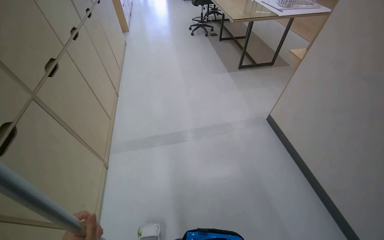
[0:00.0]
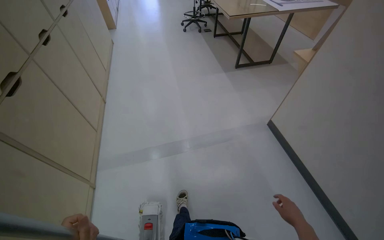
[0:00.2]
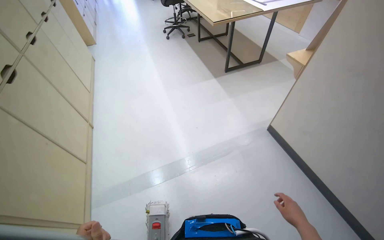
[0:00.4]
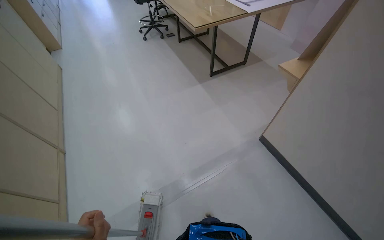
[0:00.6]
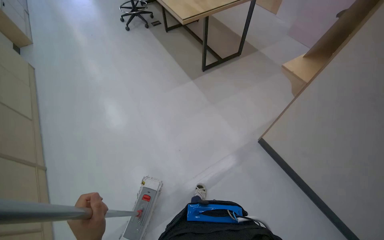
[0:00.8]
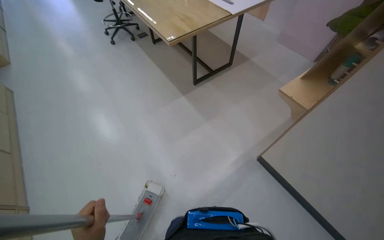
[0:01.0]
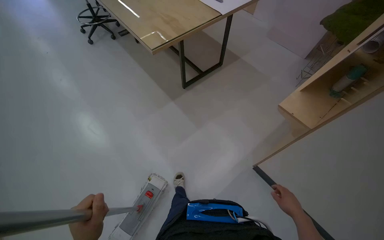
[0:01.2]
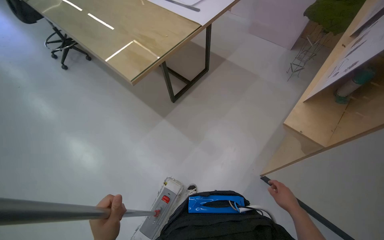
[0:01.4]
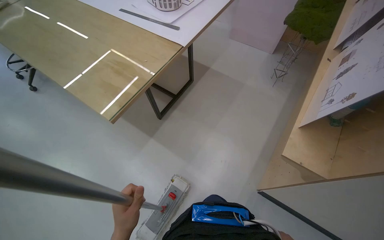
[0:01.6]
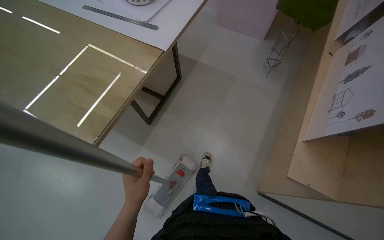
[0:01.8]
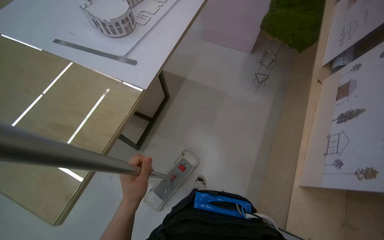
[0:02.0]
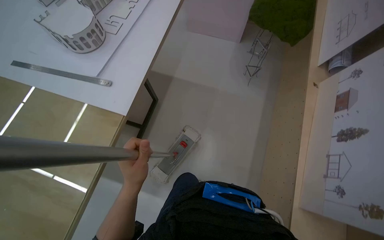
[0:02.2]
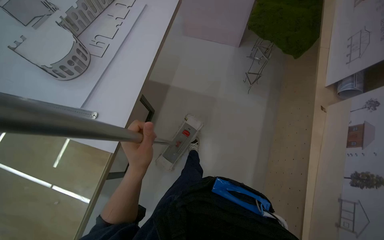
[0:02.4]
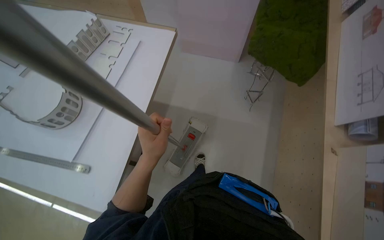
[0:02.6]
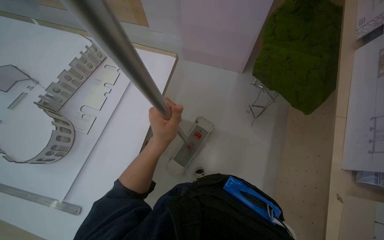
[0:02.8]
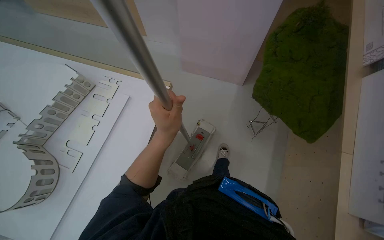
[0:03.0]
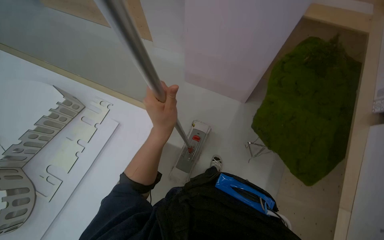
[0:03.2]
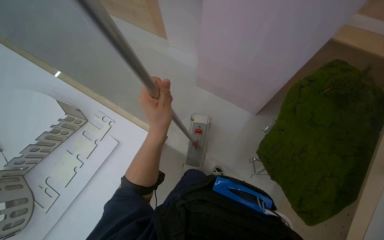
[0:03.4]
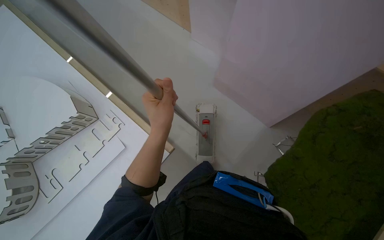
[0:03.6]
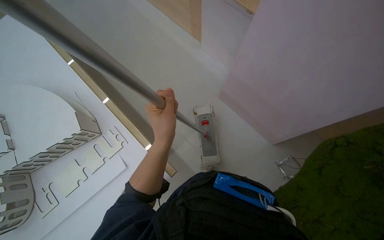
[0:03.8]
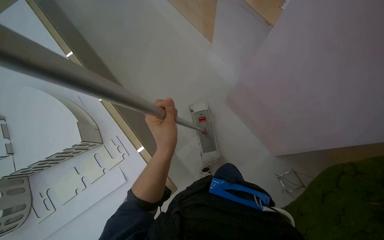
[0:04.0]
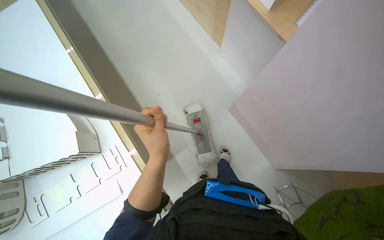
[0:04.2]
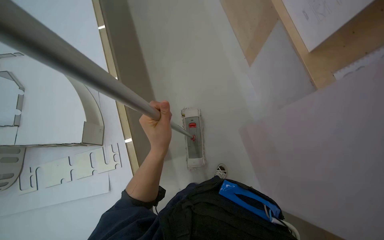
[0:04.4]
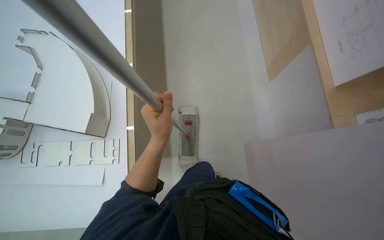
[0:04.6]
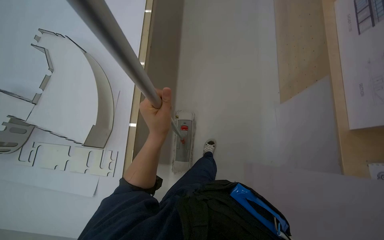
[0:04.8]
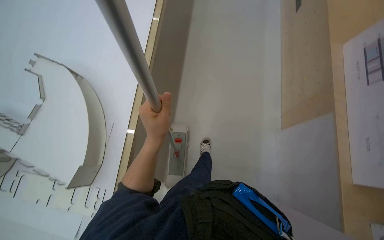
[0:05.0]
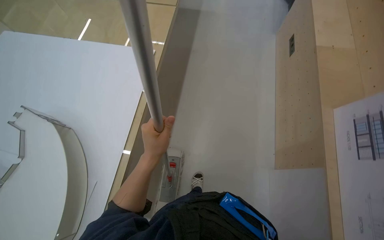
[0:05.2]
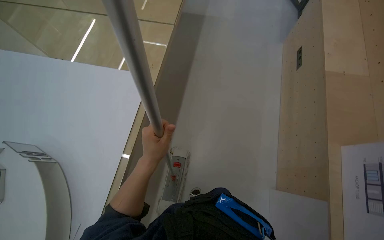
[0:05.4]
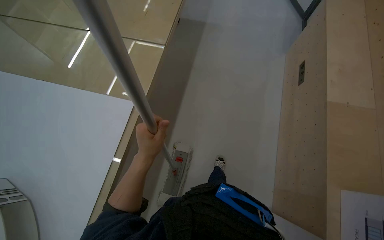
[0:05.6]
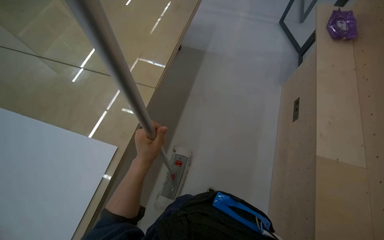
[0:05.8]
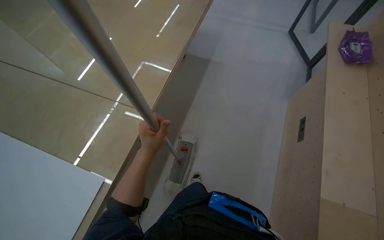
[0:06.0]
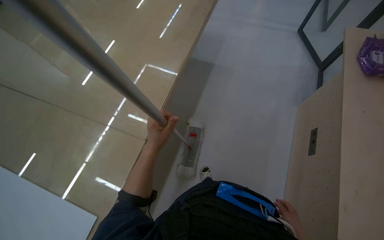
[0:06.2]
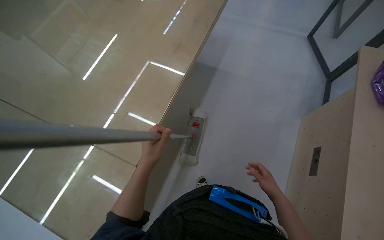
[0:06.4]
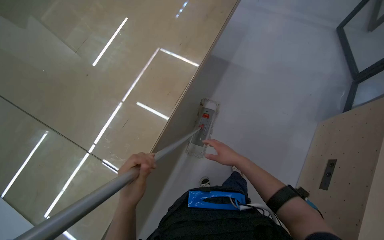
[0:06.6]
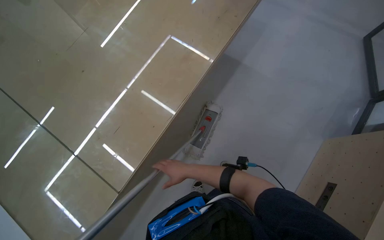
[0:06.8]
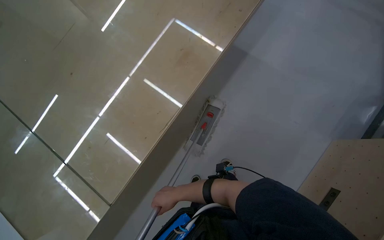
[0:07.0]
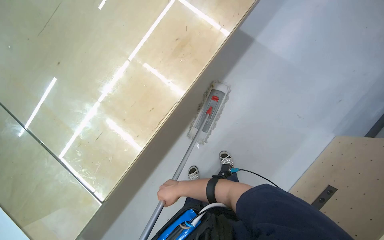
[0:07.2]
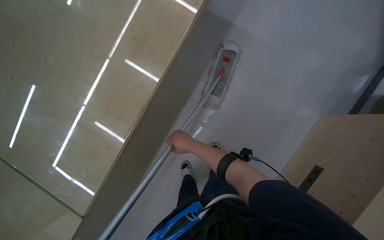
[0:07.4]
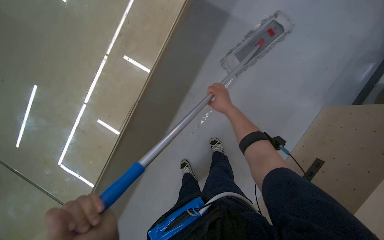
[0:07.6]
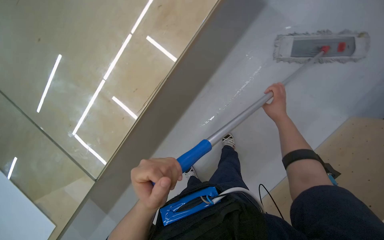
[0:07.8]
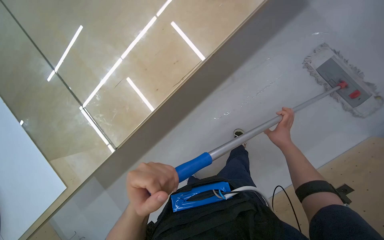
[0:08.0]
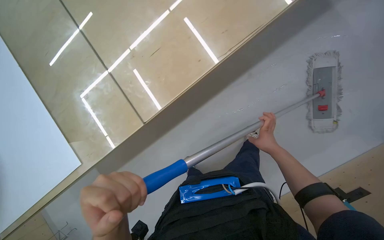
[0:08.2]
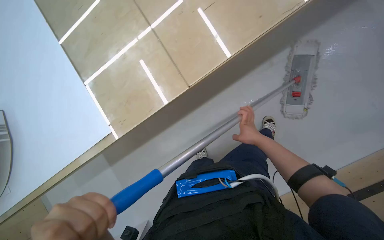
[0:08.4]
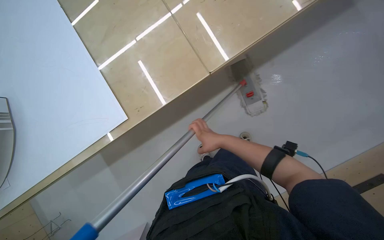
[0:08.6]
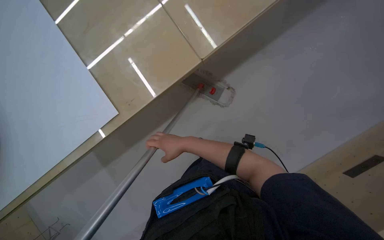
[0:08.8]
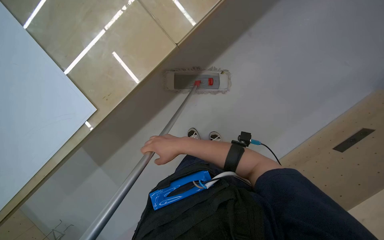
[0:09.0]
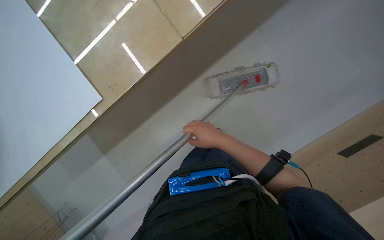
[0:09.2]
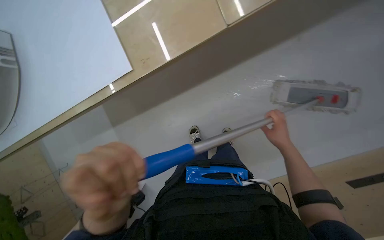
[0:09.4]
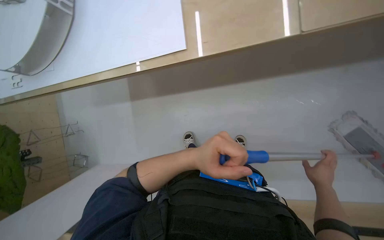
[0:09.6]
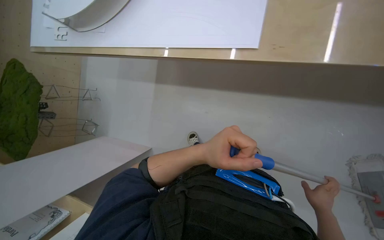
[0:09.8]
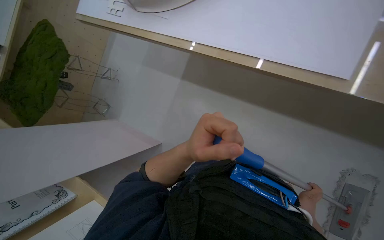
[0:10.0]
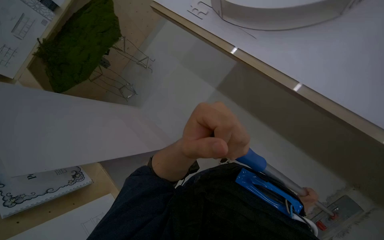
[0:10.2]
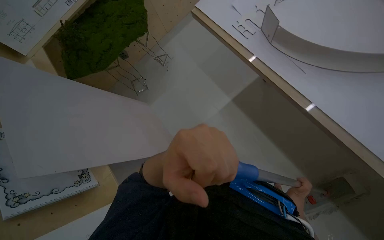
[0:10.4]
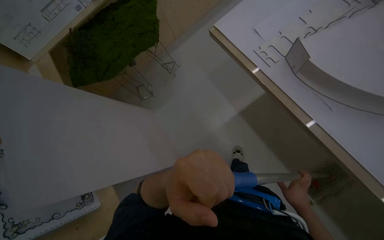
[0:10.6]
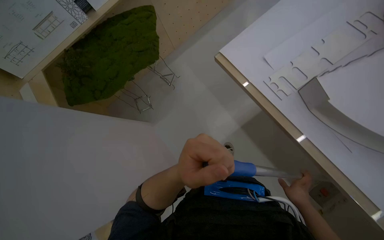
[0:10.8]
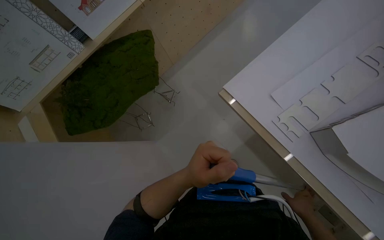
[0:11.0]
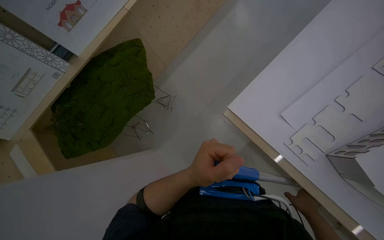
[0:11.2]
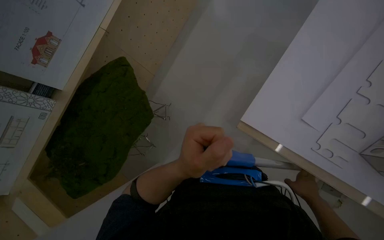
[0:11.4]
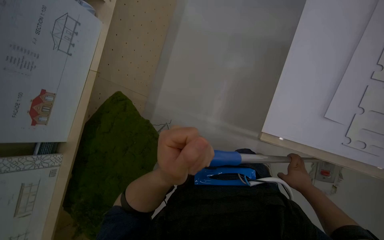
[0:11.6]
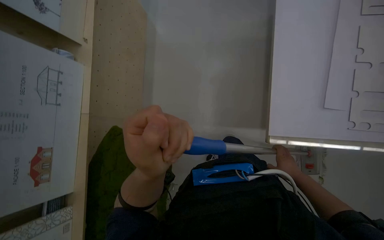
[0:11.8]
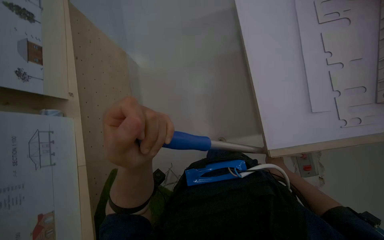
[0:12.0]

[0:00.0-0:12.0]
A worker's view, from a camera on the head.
Job: mopping floor.
The whole recording: Mopping office floor. The worker mops the office floor, moving chairs and opening a glass door to clean the entire area.
0:00.0 to 0:01.6: The head travels about 1 m. The wearer looks approximately 45 degrees further to the right.
0:01.6 to 0:03.0: The camera travels roughly 80 cm.
0:07.6 to 0:09.0: The camera is carried about 50 cm. The camera sweeps to the right, by some 40 degrees.
0:09.0 to 0:10.4: The head travels about 40 cm. Everything in view rotates some 50 degrees clockwise.
0:10.4 to 0:12.0: The head travels approximately 90 cm. The head rotates roughly 60 degrees to the right.

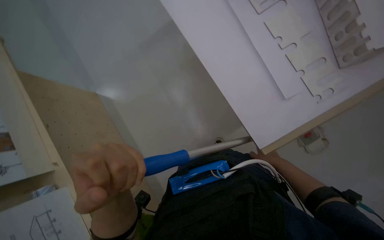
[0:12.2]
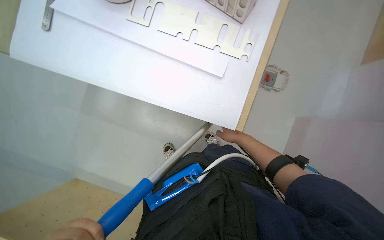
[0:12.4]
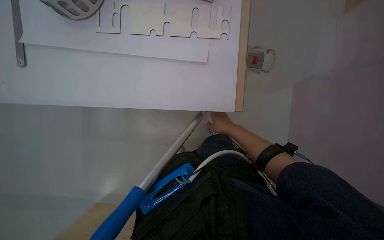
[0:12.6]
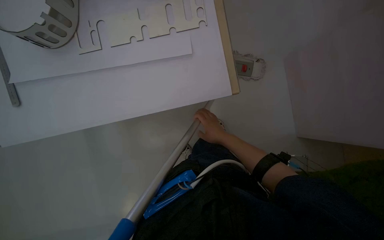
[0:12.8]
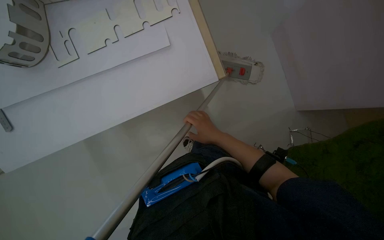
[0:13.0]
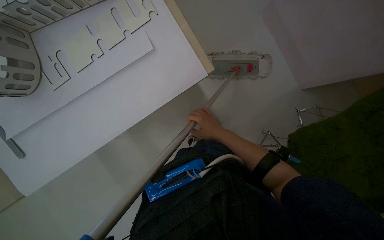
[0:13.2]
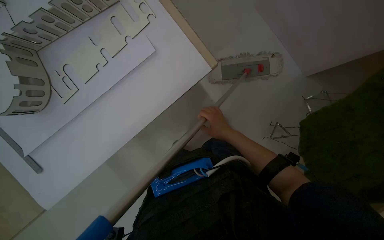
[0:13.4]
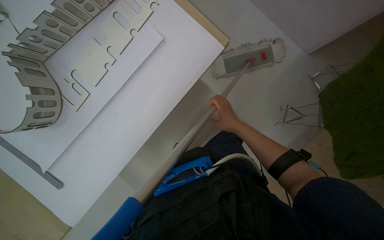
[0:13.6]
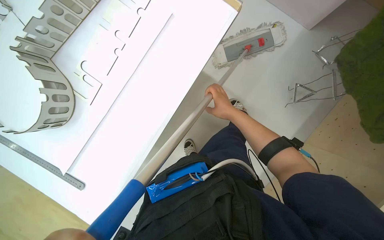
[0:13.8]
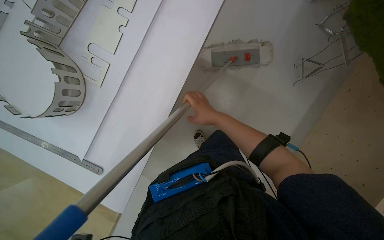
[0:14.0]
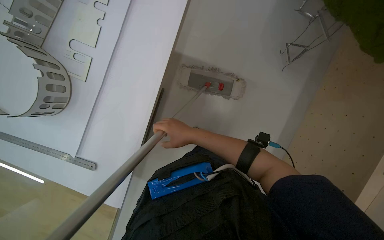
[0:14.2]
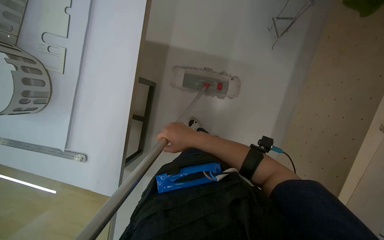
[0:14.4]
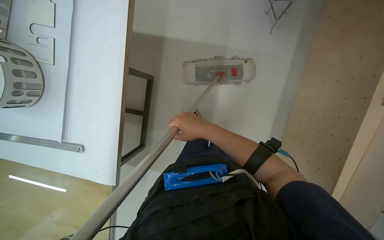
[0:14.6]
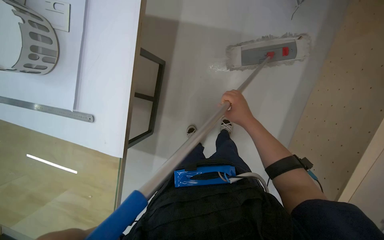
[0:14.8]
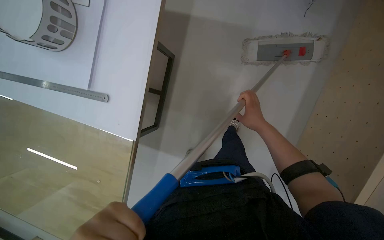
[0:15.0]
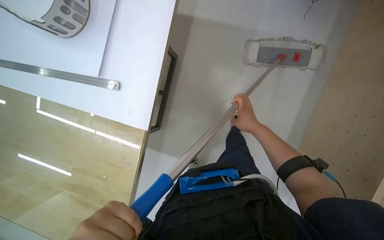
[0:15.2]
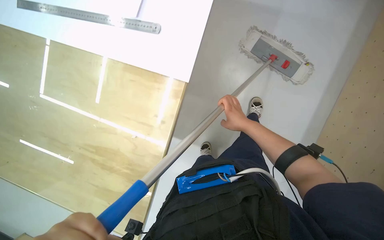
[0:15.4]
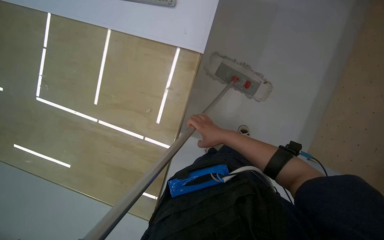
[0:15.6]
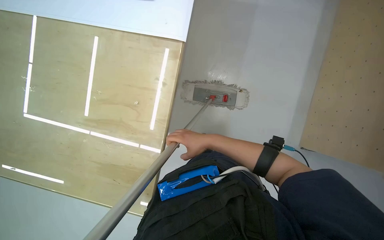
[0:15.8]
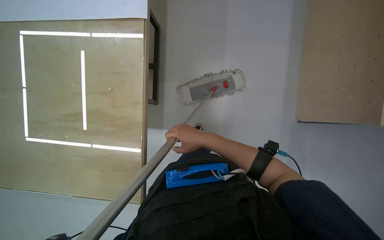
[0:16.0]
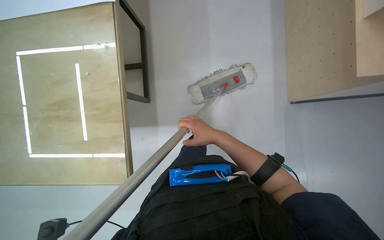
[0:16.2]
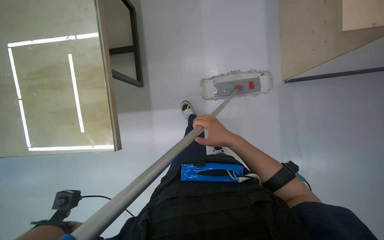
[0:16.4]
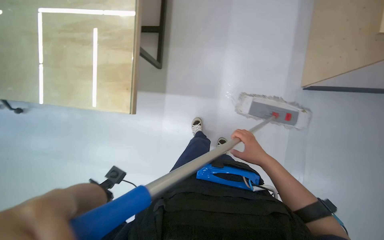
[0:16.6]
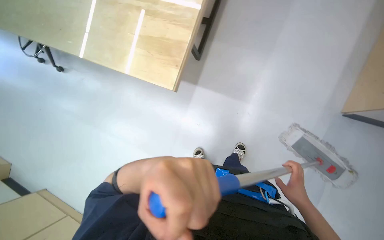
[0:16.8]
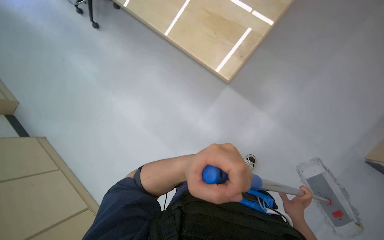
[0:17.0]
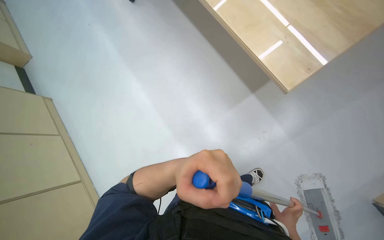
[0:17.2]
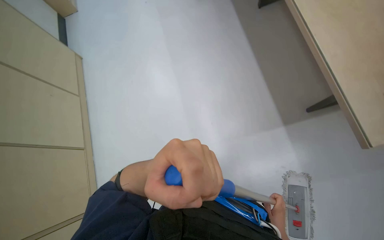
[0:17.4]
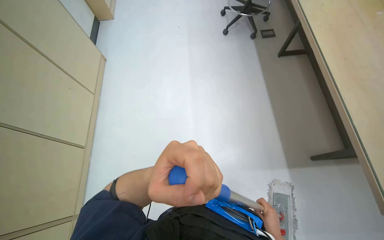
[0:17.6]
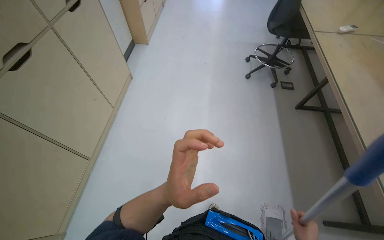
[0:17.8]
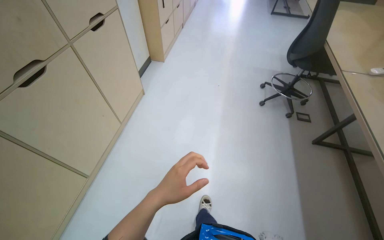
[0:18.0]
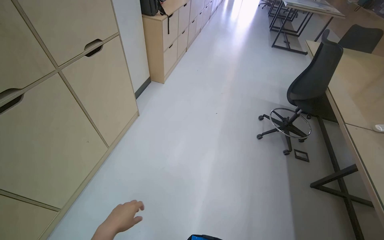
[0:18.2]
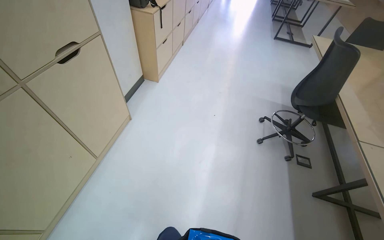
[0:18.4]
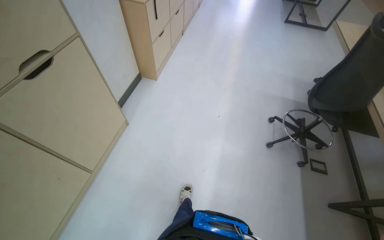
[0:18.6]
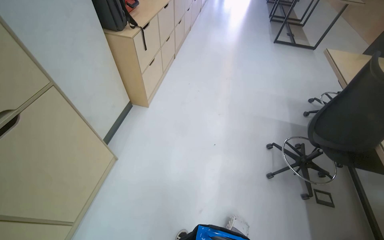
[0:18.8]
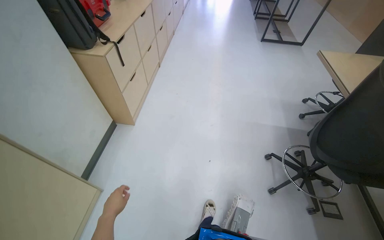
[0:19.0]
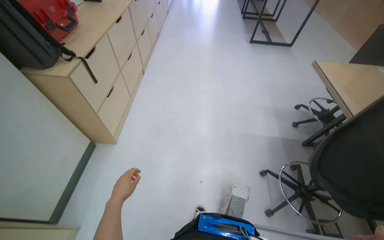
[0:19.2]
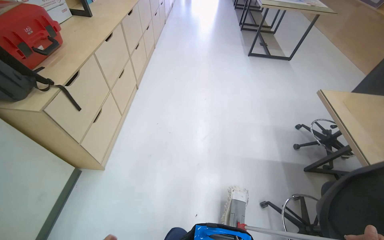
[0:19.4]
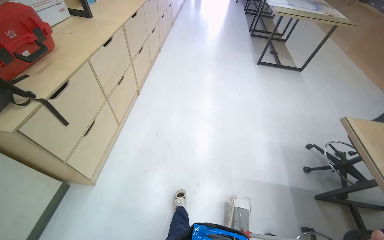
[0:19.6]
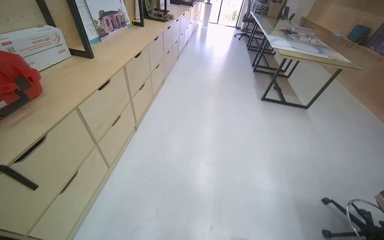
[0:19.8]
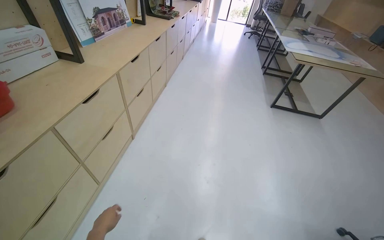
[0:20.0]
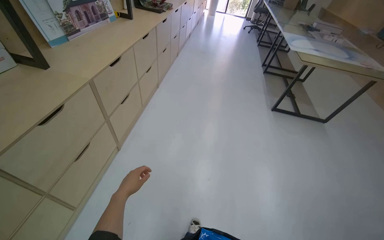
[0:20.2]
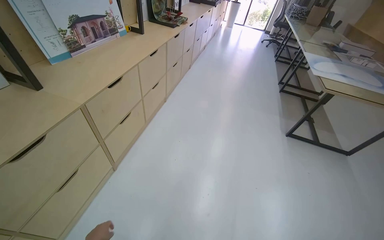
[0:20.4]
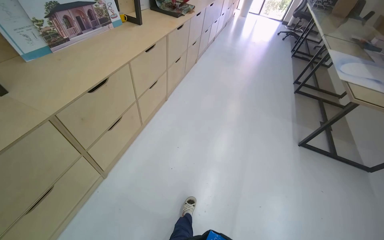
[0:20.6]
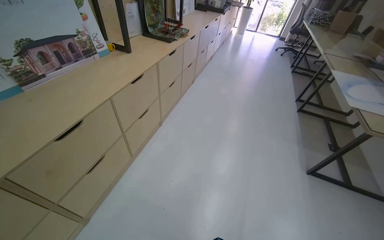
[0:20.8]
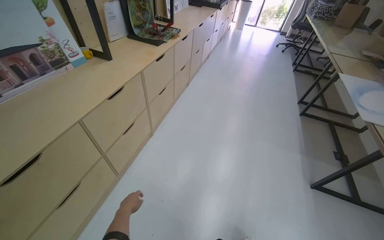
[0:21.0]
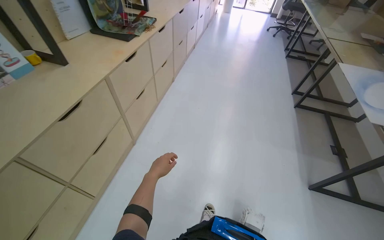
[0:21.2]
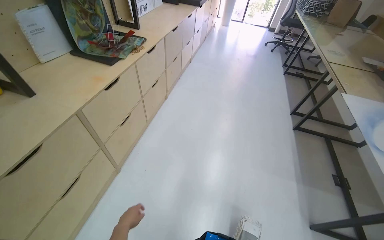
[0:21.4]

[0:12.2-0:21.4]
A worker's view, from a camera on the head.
Job: mopping floor.
The whole recording: Mopping office floor. The worker mops the office floor, moving chairs and opening a glass door to clean the entire area.
0:12.2 to 0:13.8: The scene turns roughly 75 degrees counterclockwise in the picture.
0:13.8 to 0:15.2: The right hand heads to the right, covering roughly 10 cm.
